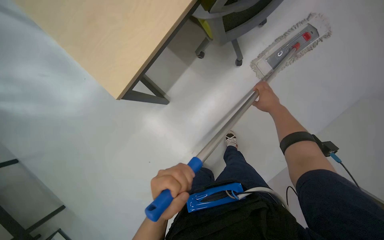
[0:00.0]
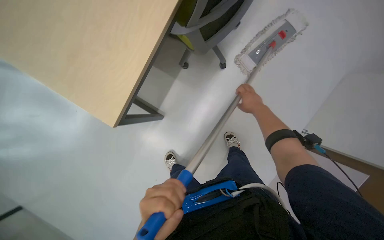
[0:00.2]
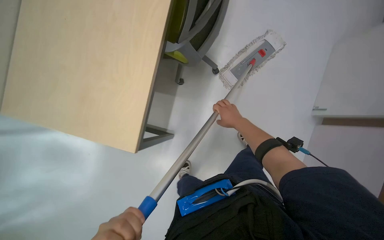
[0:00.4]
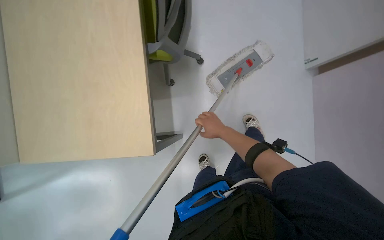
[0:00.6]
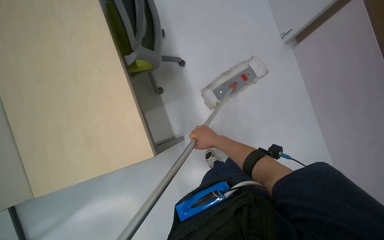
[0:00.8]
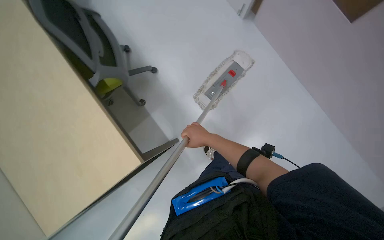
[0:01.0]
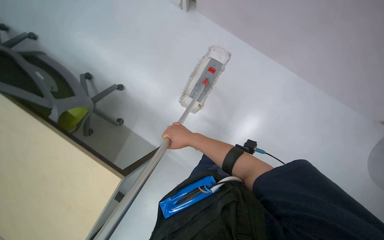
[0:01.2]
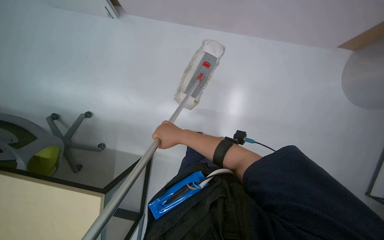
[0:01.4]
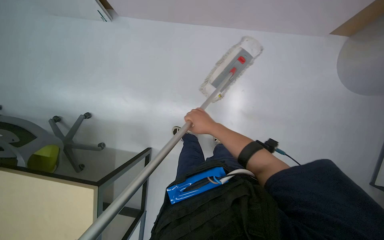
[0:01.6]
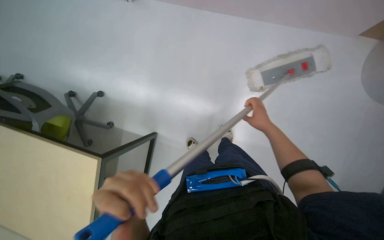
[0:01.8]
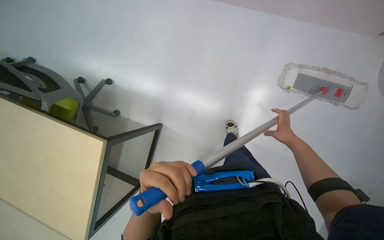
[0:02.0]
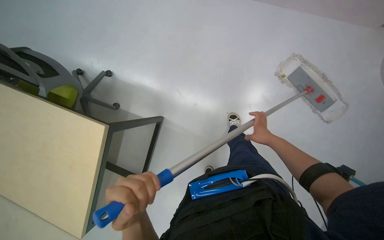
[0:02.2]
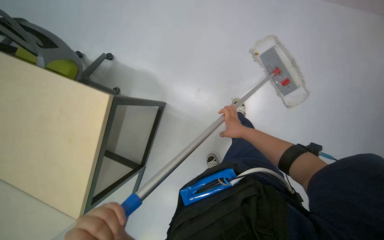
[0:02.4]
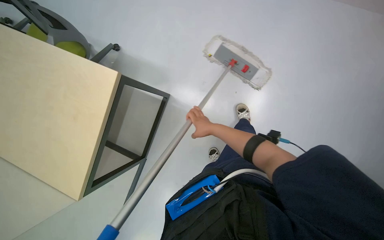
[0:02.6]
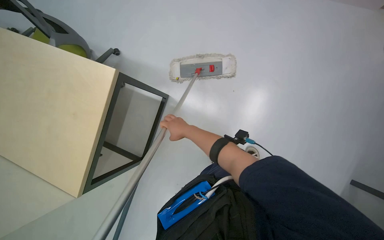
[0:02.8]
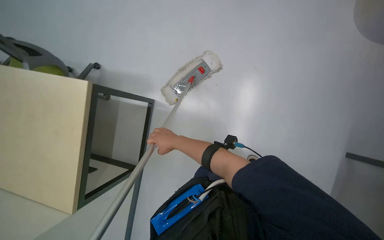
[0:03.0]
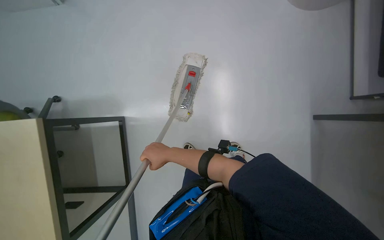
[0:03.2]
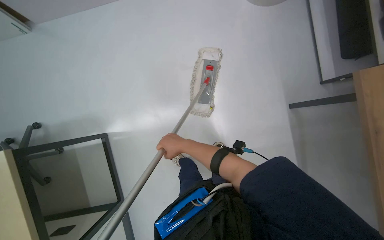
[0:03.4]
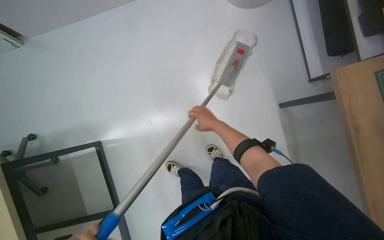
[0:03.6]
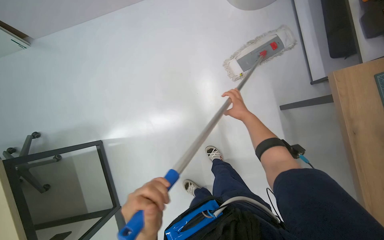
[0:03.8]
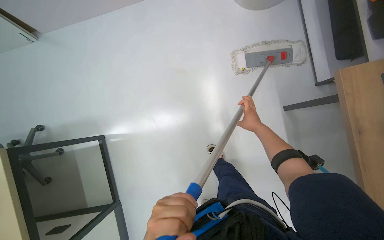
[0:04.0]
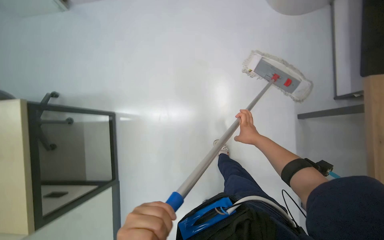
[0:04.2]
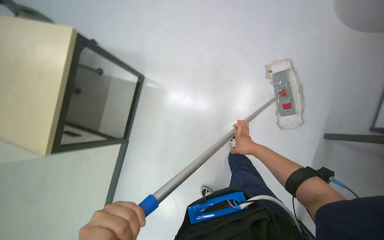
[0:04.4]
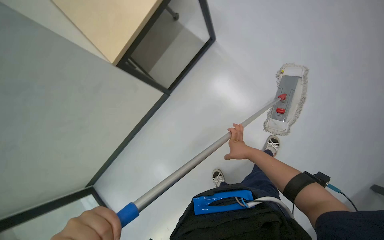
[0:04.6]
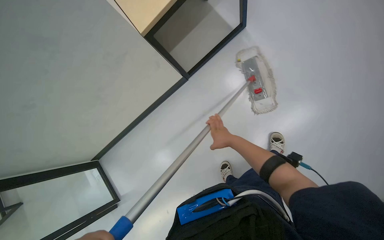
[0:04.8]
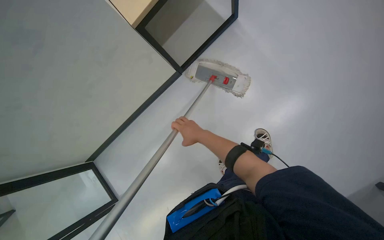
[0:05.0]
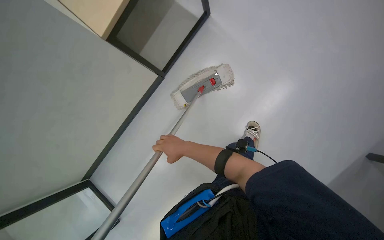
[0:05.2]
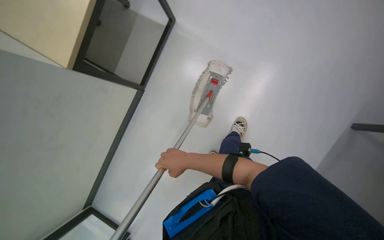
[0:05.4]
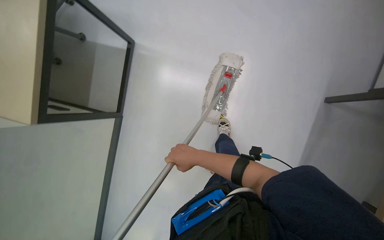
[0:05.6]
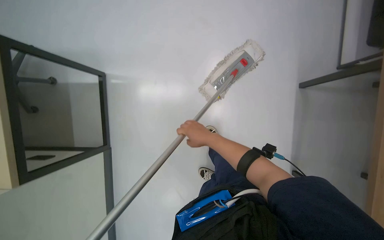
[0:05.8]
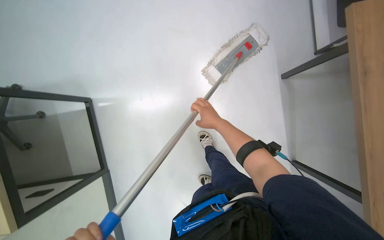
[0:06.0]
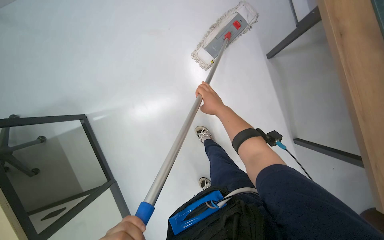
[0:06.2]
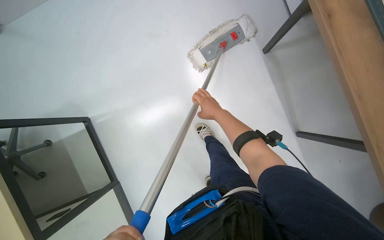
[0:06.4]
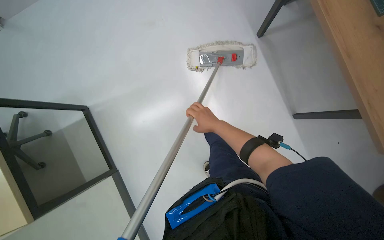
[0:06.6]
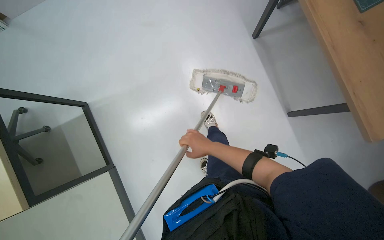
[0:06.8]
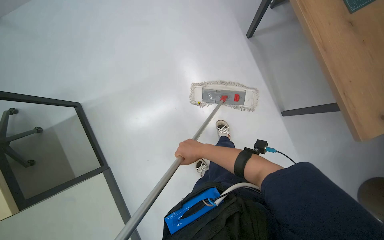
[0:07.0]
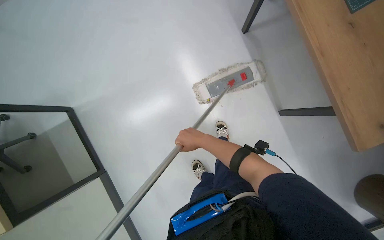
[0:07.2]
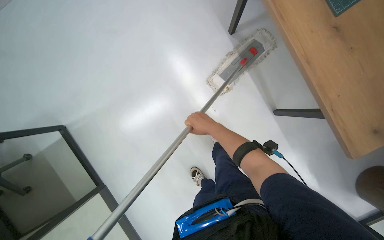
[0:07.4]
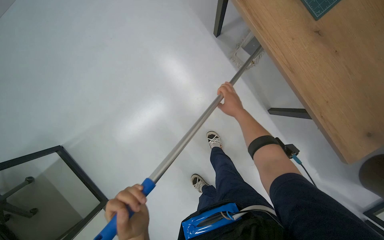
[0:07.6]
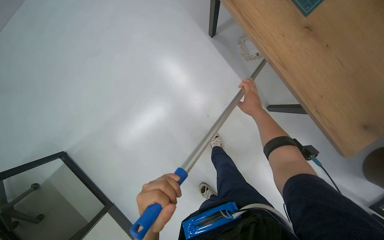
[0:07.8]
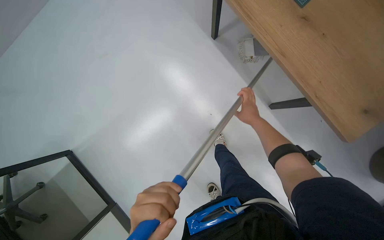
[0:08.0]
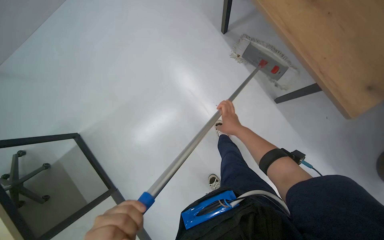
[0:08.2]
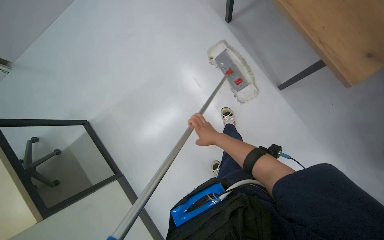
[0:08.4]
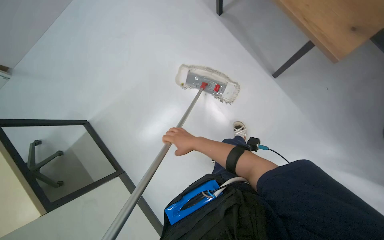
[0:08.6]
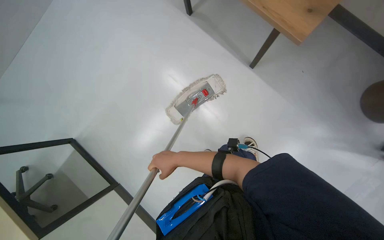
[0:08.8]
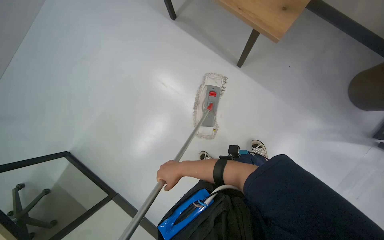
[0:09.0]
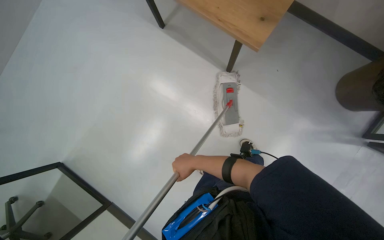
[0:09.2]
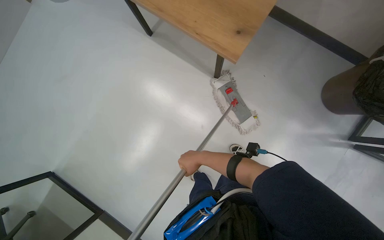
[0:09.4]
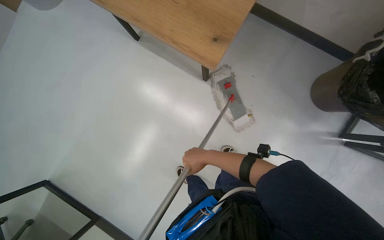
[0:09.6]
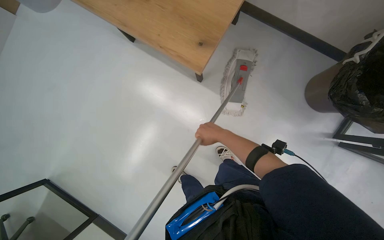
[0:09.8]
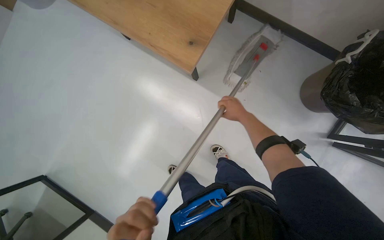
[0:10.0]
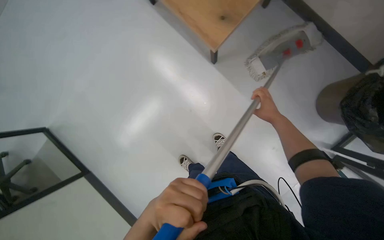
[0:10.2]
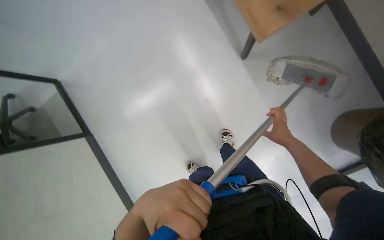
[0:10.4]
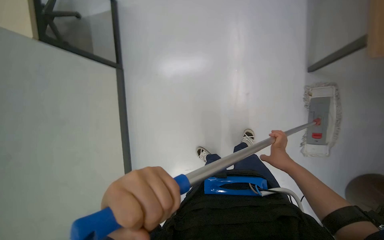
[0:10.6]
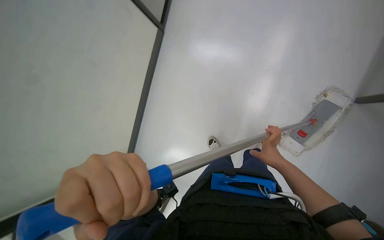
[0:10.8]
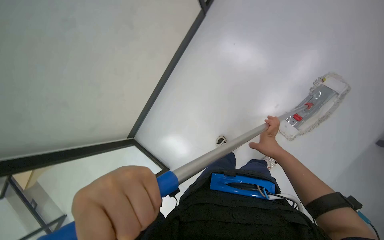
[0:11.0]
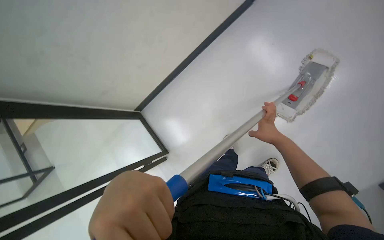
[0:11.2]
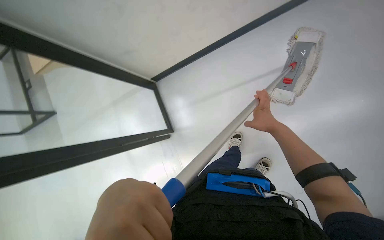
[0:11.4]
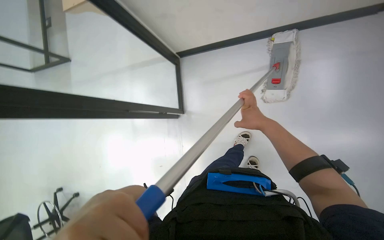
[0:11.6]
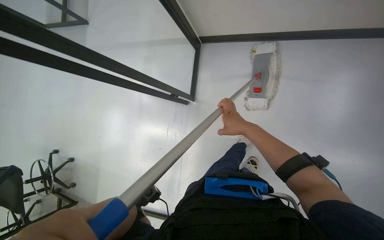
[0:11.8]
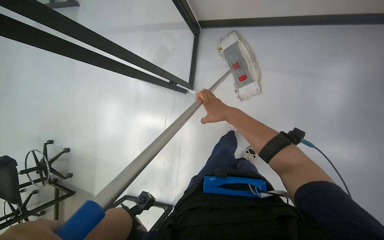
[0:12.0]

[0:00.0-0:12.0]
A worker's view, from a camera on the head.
Job: mopping floor.
The whole recording: Mopping office floor. The worker mops the office floor, moving chairs and opening a glass door to clean the entire area.
0:01.6 to 0:03.0: The right hand goes to the right and returns, roughly 30 cm each way.
0:04.4 to 0:06.0: Everything in view rotates approximately 25 degrees counterclockwise. The right hand goes roughly 10 cm to the left.
0:06.0 to 0:07.6: The right hand travels to the right by about 10 cm, and reaches about 10 cm down the picture, then returns.
0:07.6 to 0:09.0: The right hand shifts approximately 25 cm farther from the camera and to the left.
0:10.4 to 0:12.0: The view tips downward by some 35 degrees. The scene turns approximately 30 degrees clockwise in the picture. The right hand travels to the left by some 40 cm.

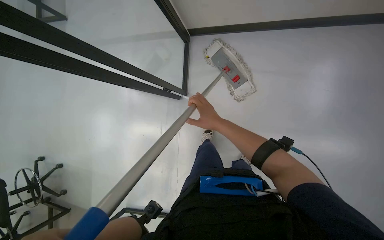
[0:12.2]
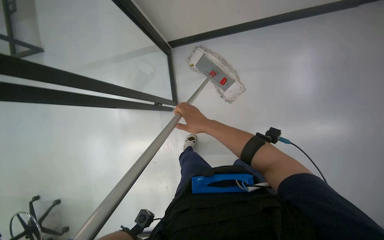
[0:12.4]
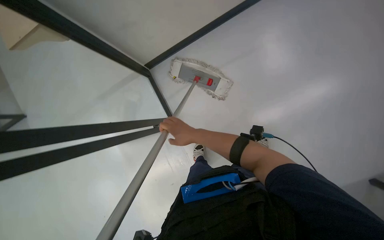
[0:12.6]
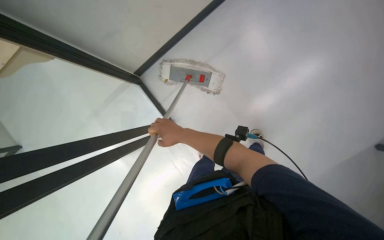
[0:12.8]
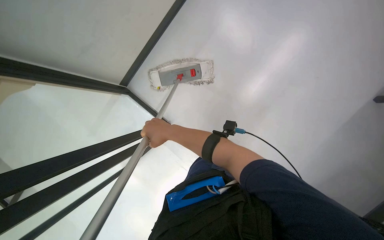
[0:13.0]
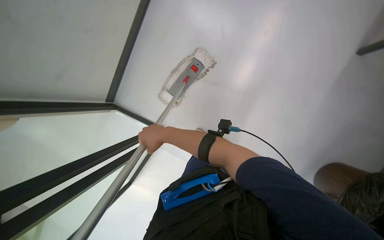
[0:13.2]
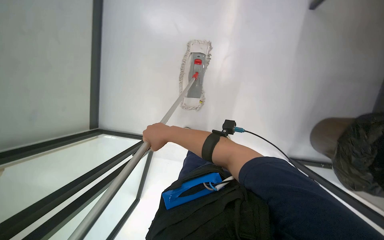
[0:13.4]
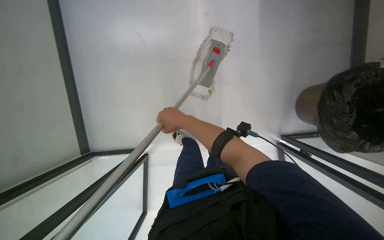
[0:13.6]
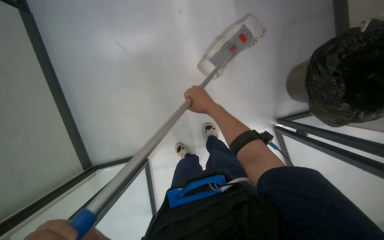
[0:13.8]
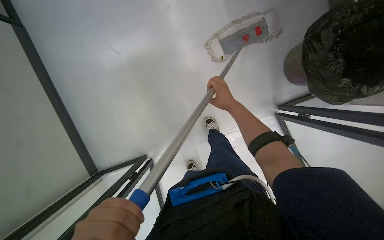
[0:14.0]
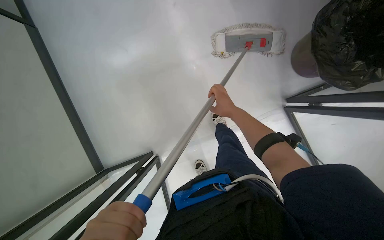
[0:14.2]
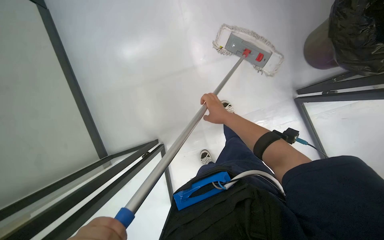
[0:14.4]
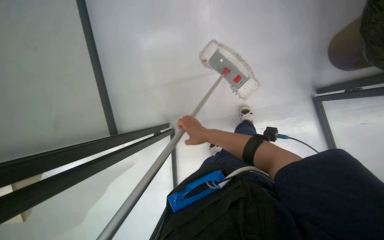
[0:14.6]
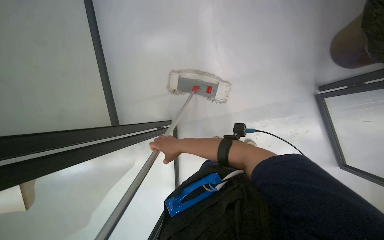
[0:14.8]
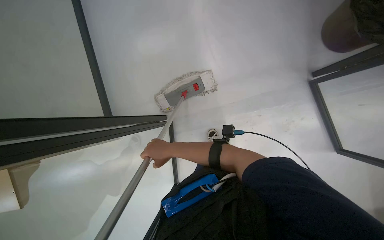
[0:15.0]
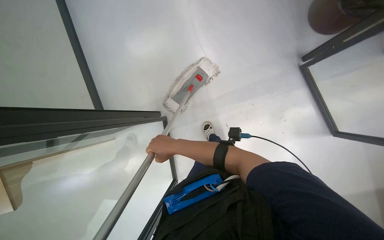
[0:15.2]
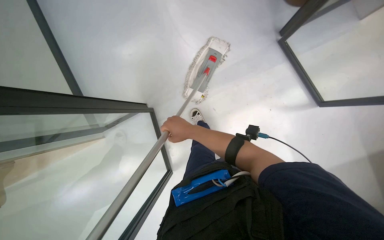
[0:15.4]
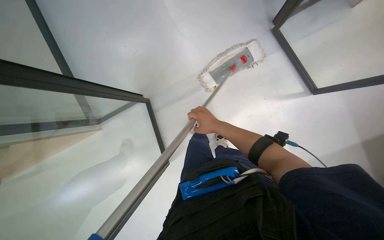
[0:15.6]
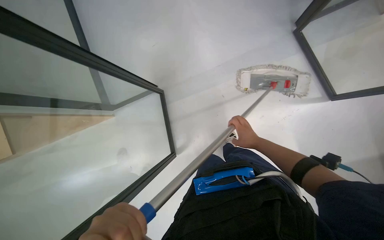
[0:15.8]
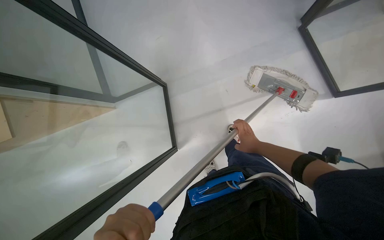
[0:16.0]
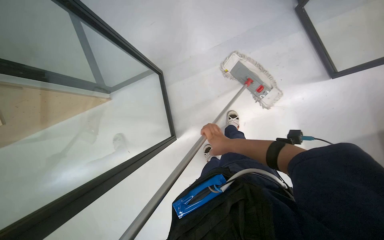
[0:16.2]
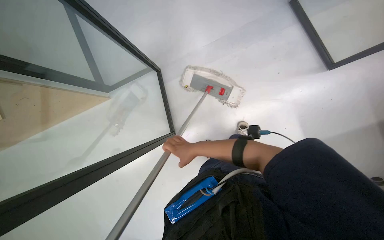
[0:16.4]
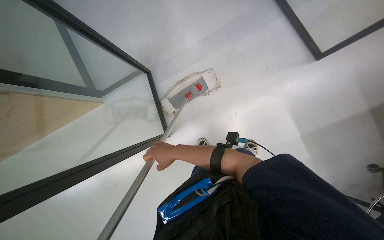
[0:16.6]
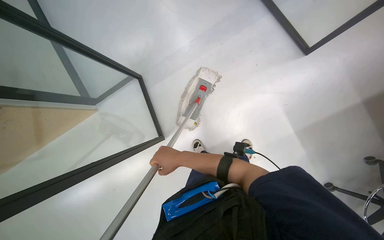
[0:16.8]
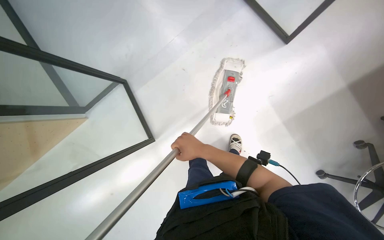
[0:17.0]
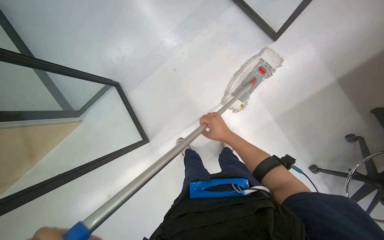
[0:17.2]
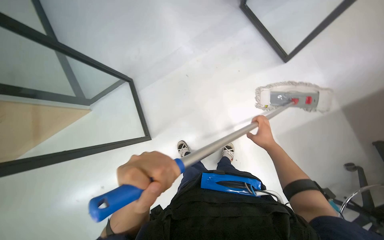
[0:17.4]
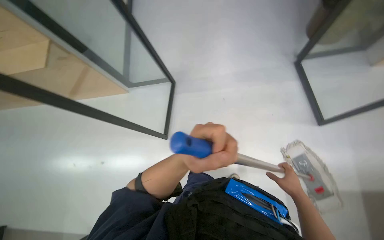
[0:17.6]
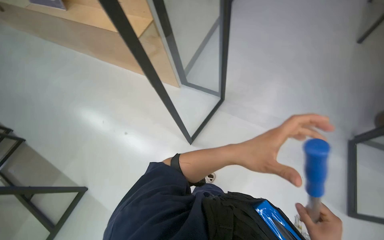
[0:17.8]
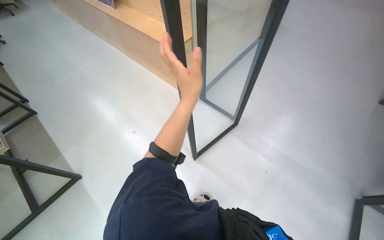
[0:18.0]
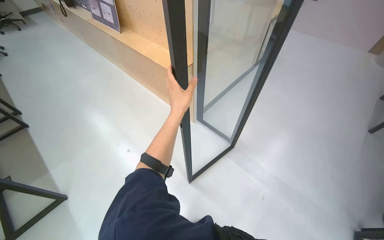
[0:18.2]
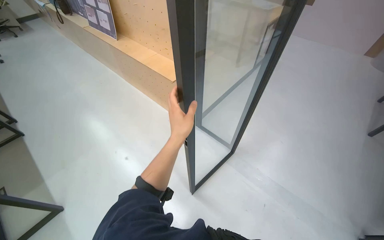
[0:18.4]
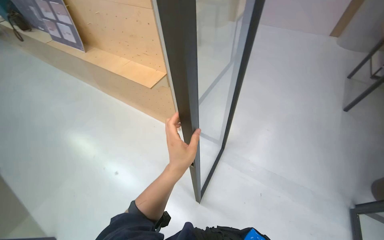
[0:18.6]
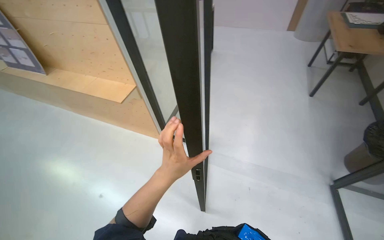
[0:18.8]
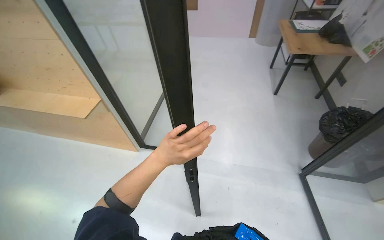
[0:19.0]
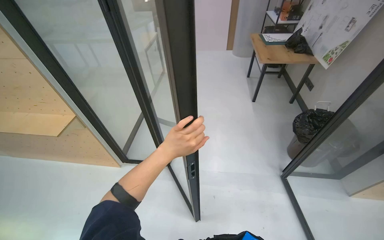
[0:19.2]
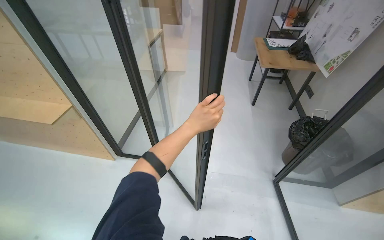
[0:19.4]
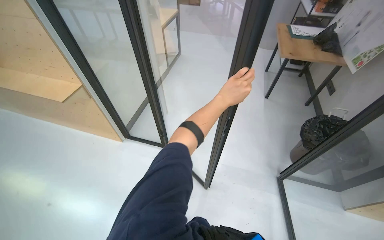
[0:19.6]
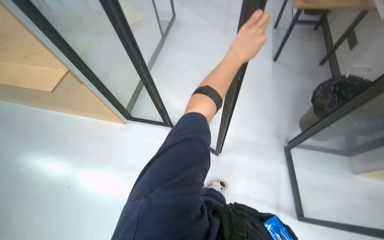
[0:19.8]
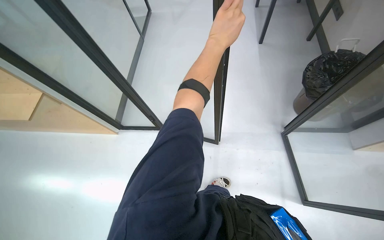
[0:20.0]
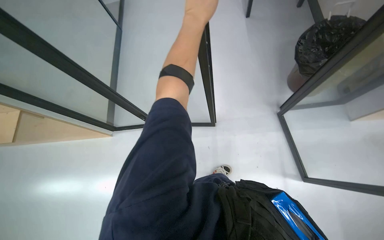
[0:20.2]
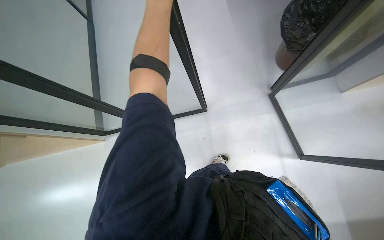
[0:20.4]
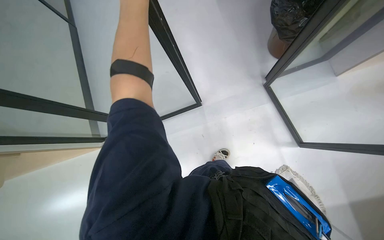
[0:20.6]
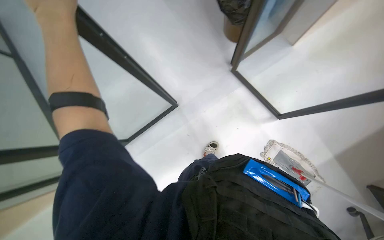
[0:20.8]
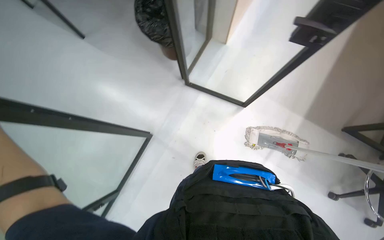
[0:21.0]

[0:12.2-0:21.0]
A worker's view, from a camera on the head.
Job: mopping floor.
The whole recording: Mopping office floor. The worker mops the office floor, moving chairs and opening a glass door to clean the entire area.
0:12.2 to 0:13.6: The camera is aimed approximately 20 degrees further to the left. The scene rotates counterclockwise by some 60 degrees.
0:13.6 to 0:15.2: Everything in view rotates some 30 degrees counterclockwise. The right hand heads farther from the camera and down the picture, covering some 20 cm, and travels to the right and back again, some 20 cm each way.
0:15.2 to 0:16.6: The right hand travels to the right and back again, some 25 cm each way.
0:16.6 to 0:18.0: The wearer's head swings approximately 65 degrees to the left.
0:18.0 to 0:19.6: The wearer's head swings approximately 25 degrees to the right. The left hand travels to the right by some 50 cm.
0:19.6 to 0:21.0: The camera travels roughly 40 cm. The wearer's head swings roughly 75 degrees to the right. The view tips downward by roughly 20 degrees.
